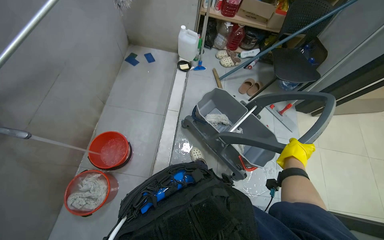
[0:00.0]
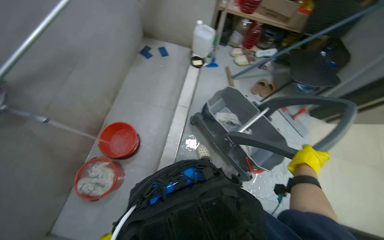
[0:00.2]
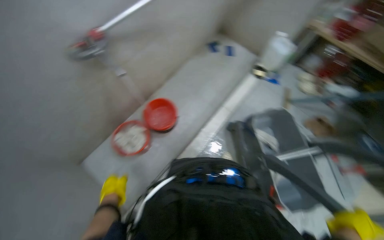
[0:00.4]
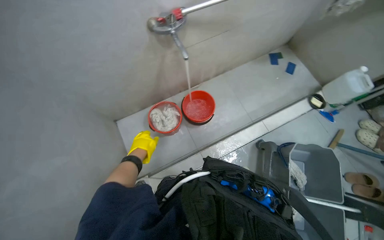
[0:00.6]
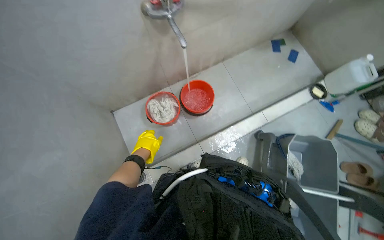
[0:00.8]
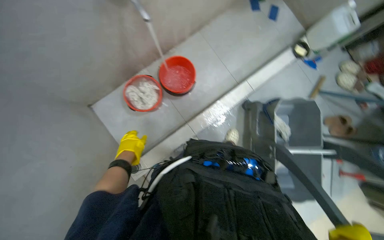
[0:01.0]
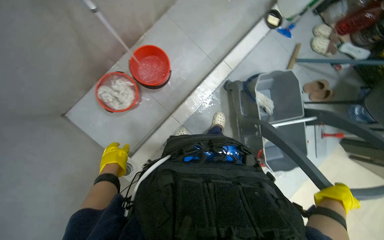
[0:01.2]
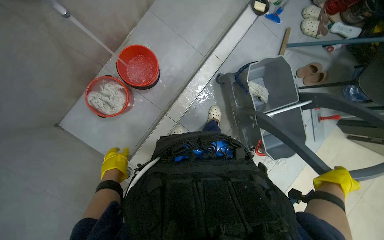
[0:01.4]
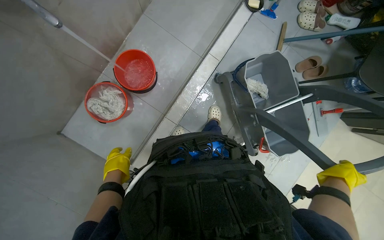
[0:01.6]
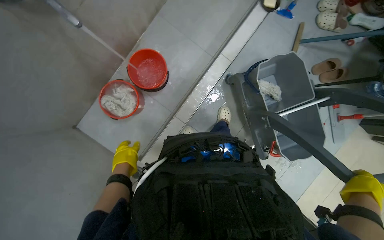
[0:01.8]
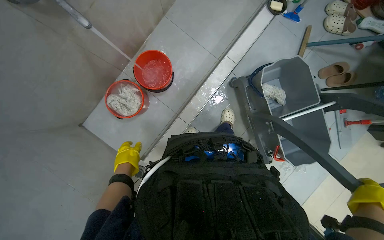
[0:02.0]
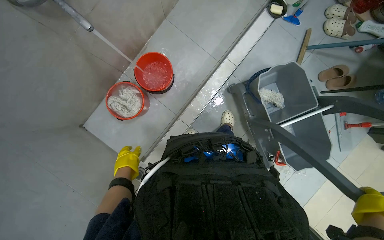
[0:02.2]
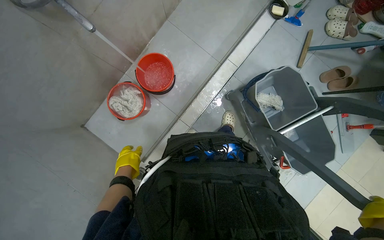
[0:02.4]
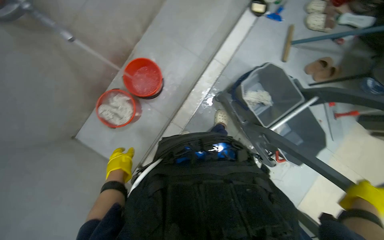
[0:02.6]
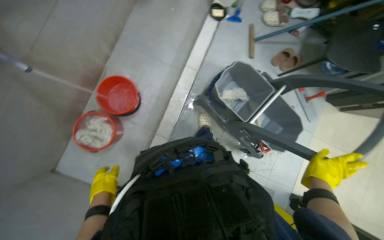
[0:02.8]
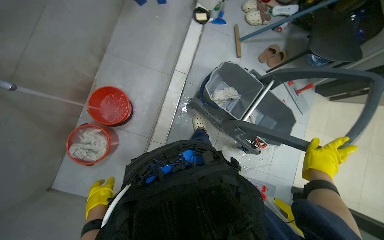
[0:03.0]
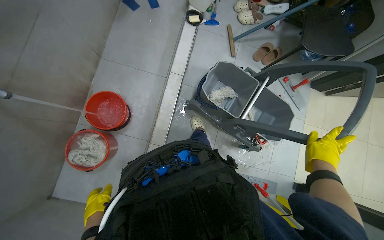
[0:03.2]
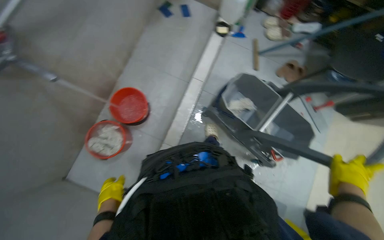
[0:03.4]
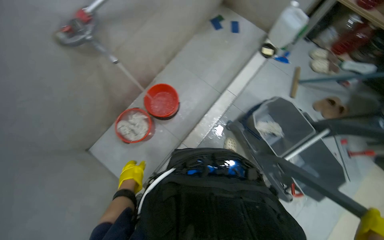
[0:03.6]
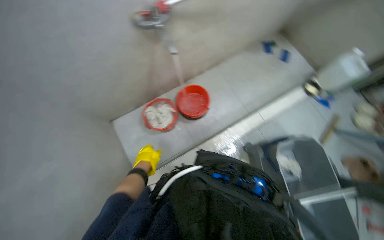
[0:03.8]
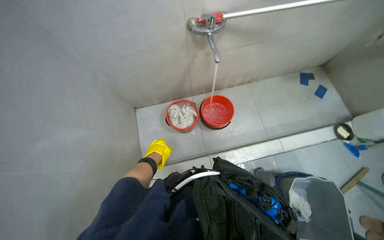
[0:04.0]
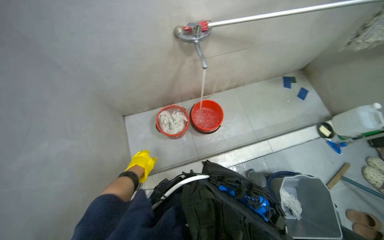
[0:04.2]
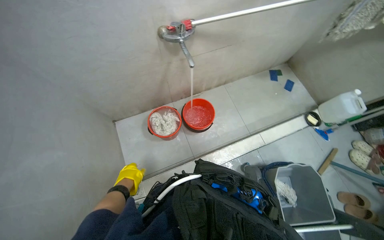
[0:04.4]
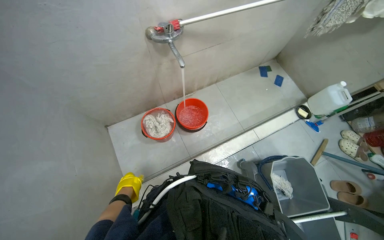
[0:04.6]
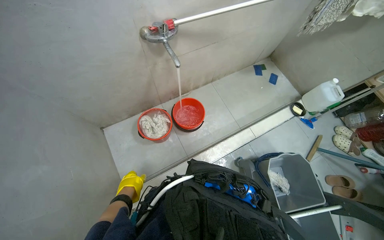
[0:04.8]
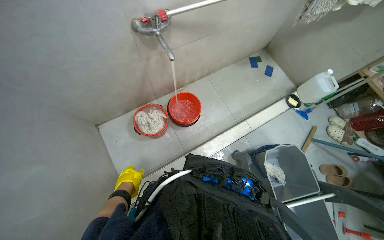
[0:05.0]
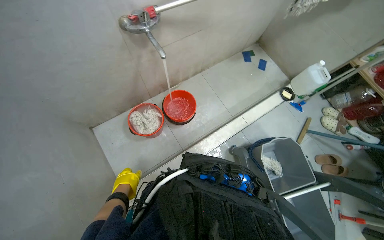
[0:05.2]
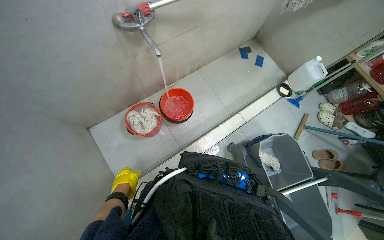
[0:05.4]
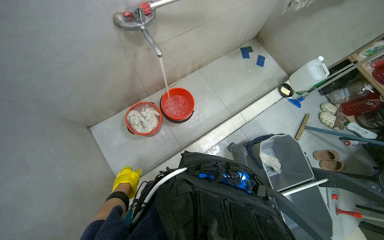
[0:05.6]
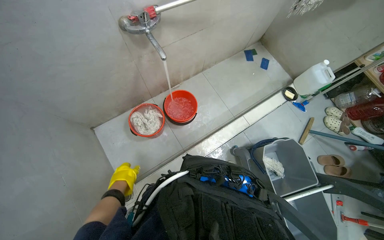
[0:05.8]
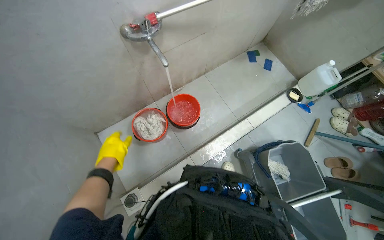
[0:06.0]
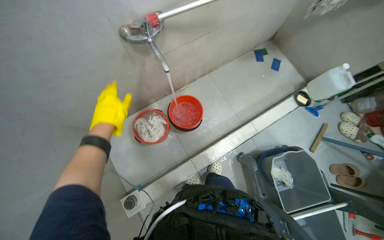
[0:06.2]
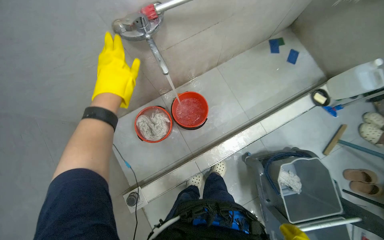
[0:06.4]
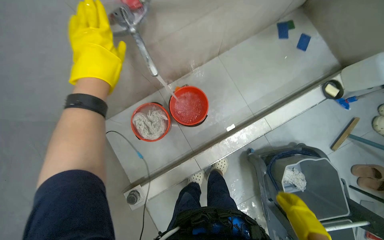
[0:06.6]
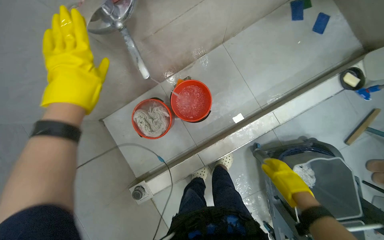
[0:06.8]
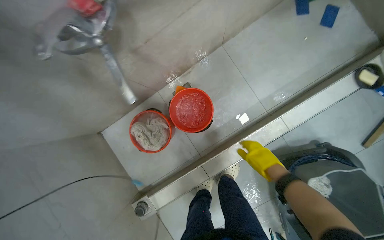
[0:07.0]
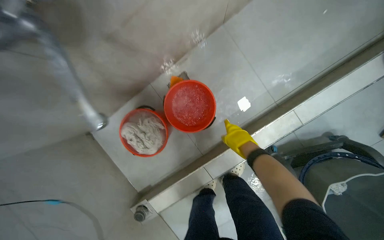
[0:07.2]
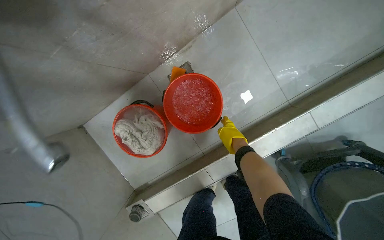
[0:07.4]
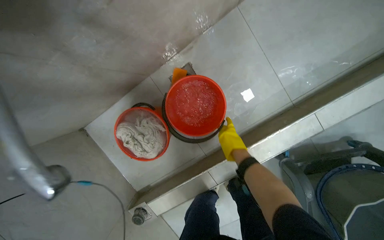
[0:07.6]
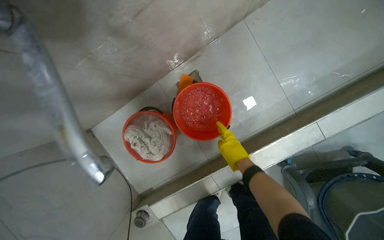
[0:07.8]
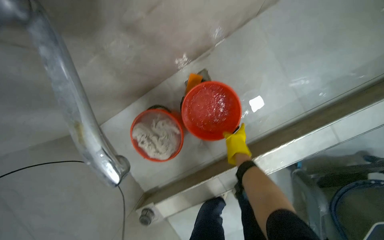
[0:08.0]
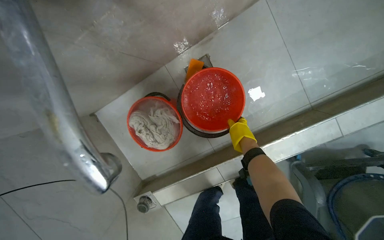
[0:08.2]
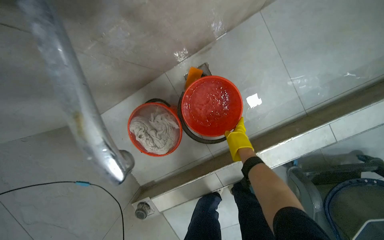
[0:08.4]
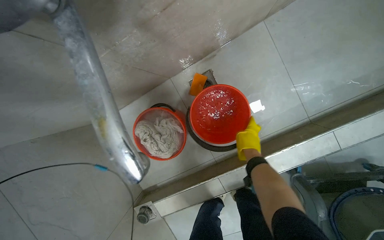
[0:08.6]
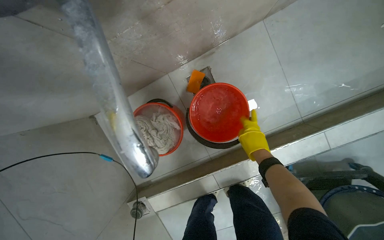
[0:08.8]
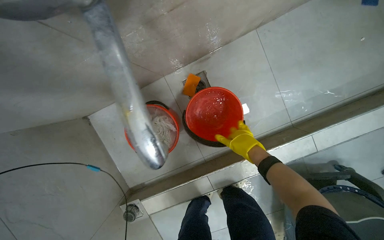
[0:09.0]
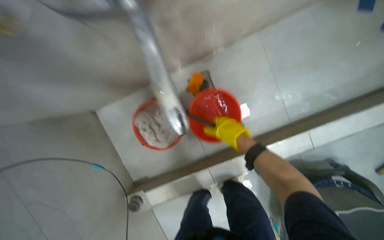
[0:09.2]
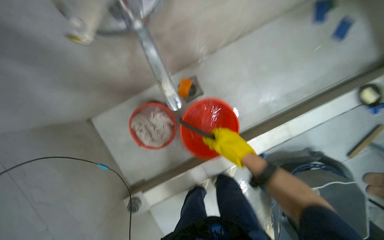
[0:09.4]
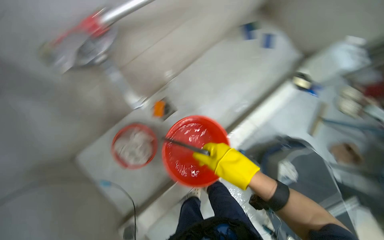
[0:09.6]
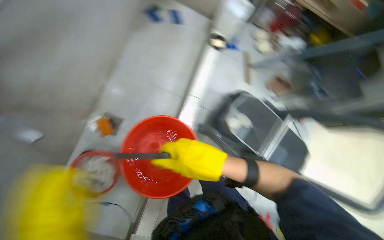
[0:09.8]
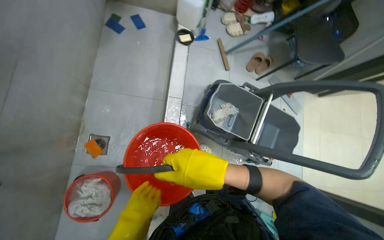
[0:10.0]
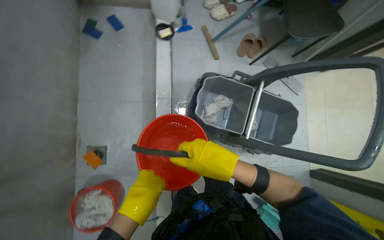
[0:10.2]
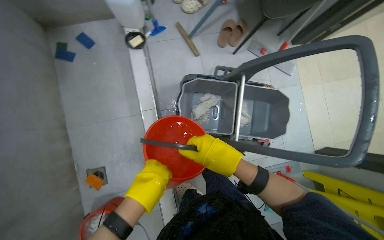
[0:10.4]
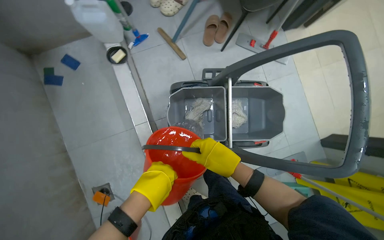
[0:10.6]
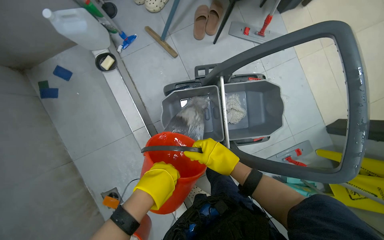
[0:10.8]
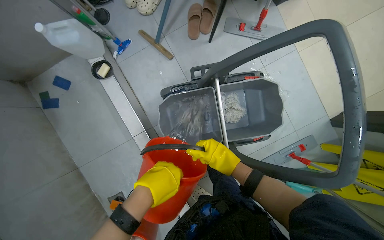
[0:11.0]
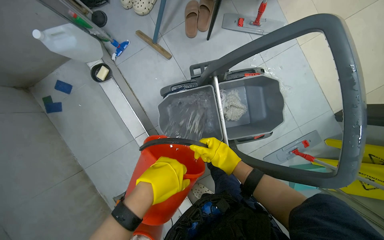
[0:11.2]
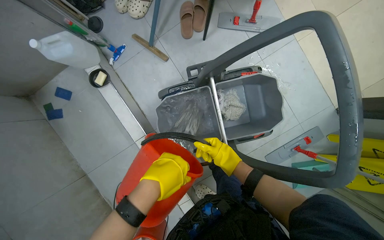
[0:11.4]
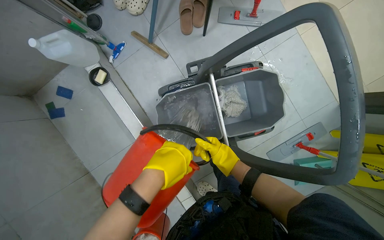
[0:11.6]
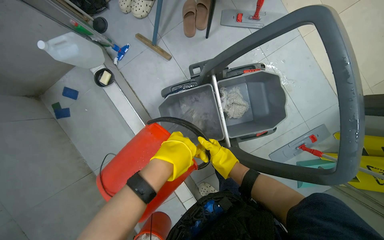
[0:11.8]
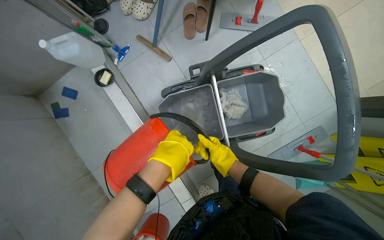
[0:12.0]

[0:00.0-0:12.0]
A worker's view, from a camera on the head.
Job: preparing cleaning supplies.
The whole recording: Filling buckets and rinsing cleaning items. The worker fills multiple buckets with water and rinses various cleaning cloths and mop heads under a faucet.
0:00.0 to 0:01.6: The wearer's head swings some 25 degrees to the left. The view tips downward by some 25 degrees.
0:03.0 to 0:04.4: The wearer's head swings approximately 50 degrees to the left. The view tips upward by roughly 15 degrees.
0:04.4 to 0:06.0: The left hand shifts roughly 15 cm up the picture.
0:06.0 to 0:07.6: The wearer moves approximately 70 cm. The wearer looks some 30 degrees further downward.
0:09.0 to 0:10.4: The wearer moves some 70 cm. Everything in view rotates approximately 60 degrees counterclockwise.
0:10.4 to 0:12.0: The right hand goes about 10 cm farther from the camera.

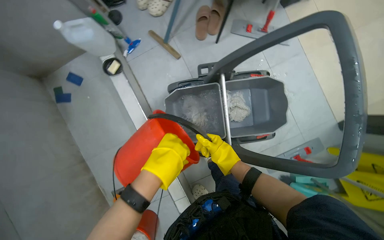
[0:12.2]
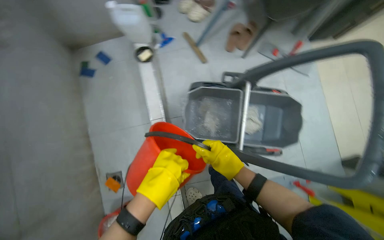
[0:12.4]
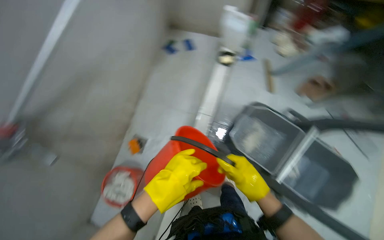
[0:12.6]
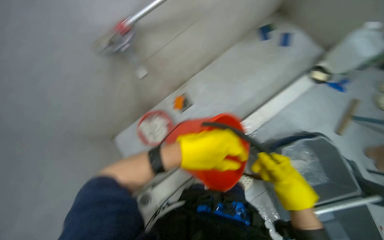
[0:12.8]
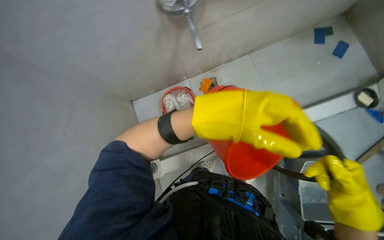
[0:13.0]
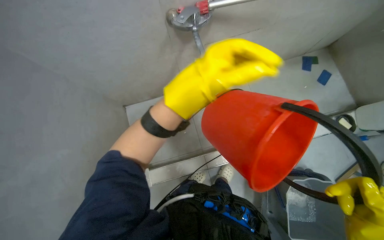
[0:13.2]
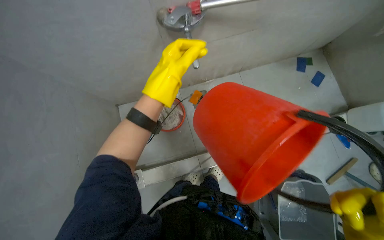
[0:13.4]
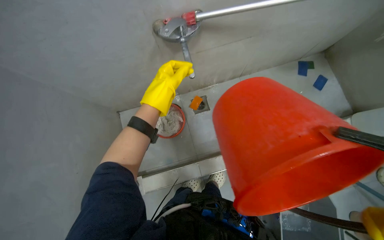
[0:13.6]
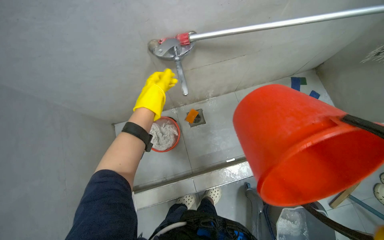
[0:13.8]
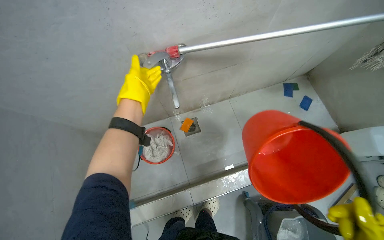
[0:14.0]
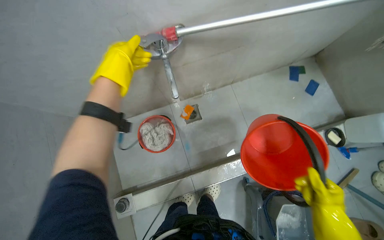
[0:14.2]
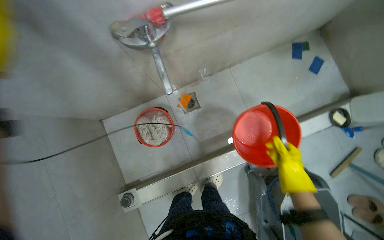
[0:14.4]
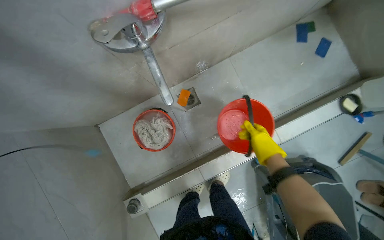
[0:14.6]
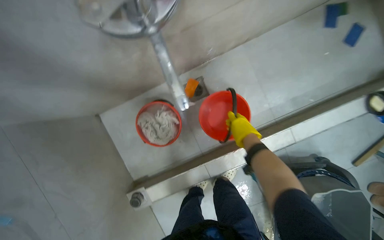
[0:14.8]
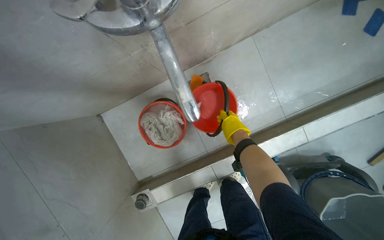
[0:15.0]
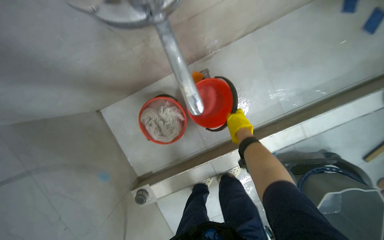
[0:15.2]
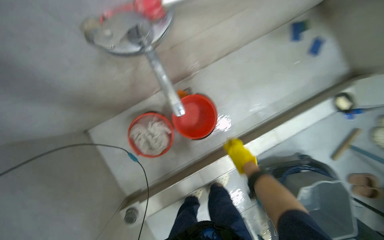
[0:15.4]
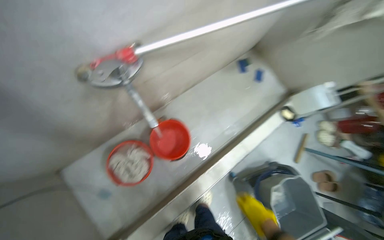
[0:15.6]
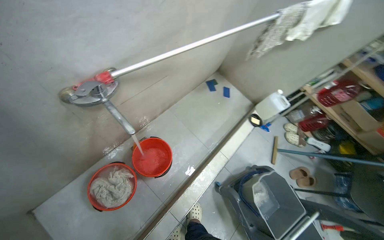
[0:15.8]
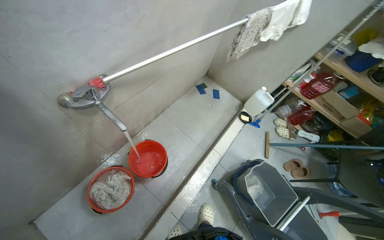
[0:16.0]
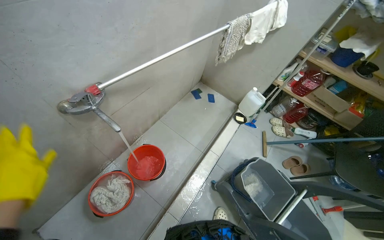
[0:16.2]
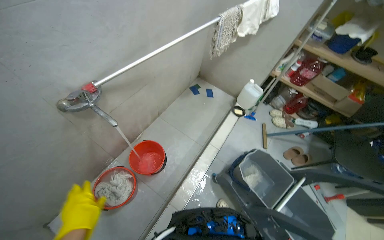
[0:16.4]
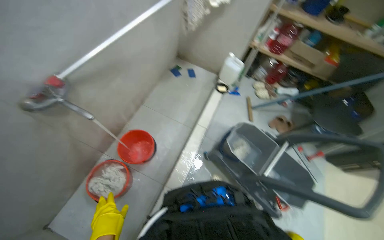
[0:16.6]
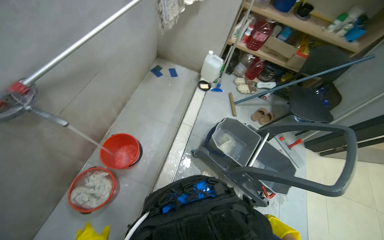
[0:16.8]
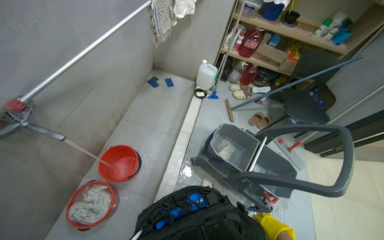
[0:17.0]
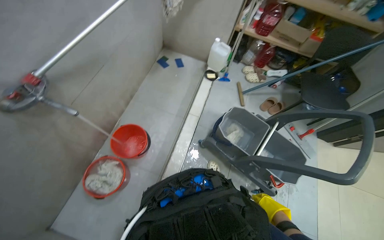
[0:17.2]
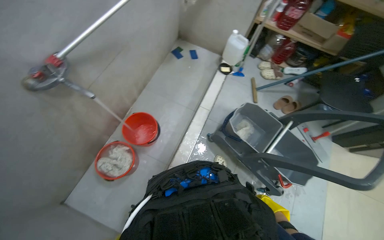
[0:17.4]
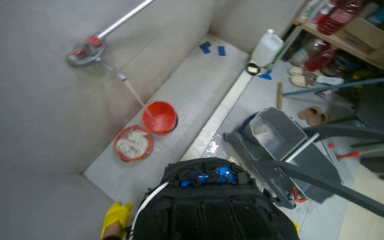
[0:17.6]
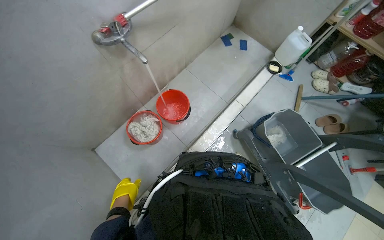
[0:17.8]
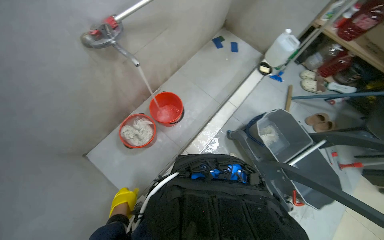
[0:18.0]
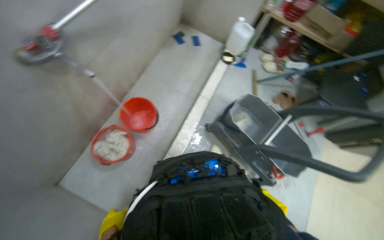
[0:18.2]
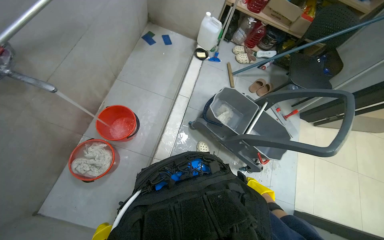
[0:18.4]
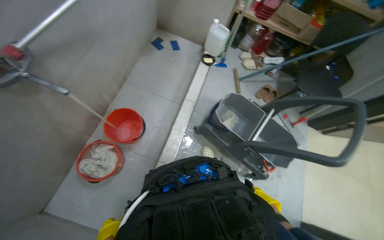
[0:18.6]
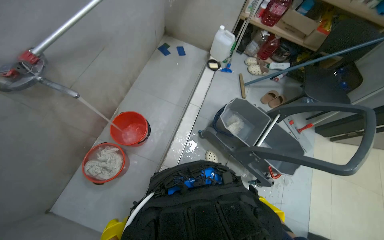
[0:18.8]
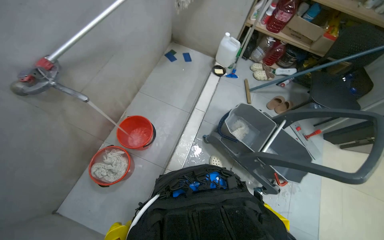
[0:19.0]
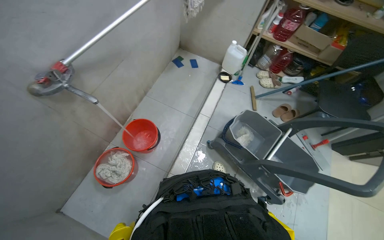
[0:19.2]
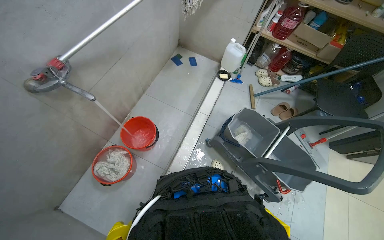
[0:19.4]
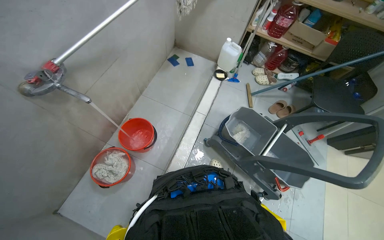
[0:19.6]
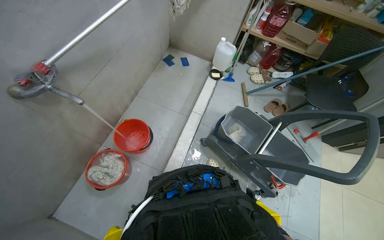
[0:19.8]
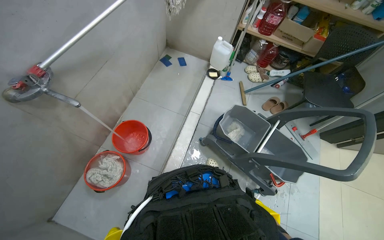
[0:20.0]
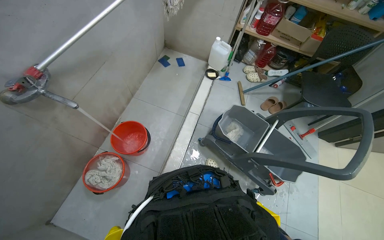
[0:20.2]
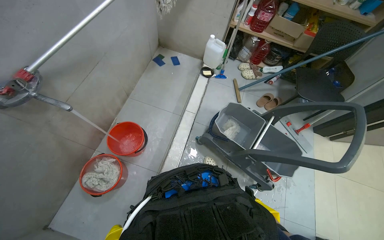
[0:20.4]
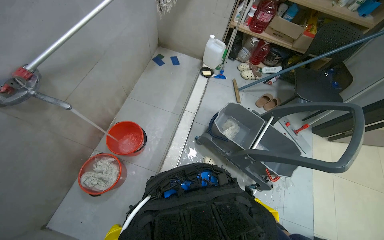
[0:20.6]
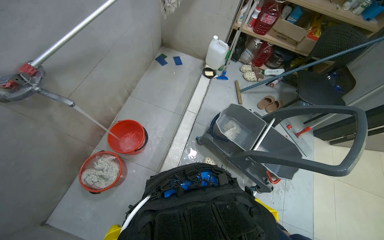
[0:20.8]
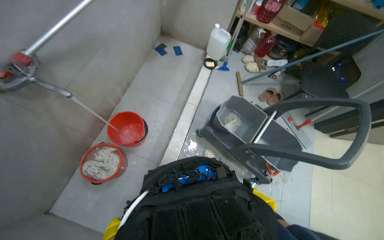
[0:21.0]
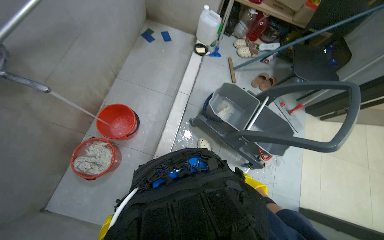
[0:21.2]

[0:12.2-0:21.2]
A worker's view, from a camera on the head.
Job: preparing cleaning supplies.
The whole recording: Filling buckets and rinsing cleaning items. The worker fills multiple buckets with water and rinses various cleaning cloths and mop heads under a faucet.
0:12.2 to 0:13.8: The camera is carried some 50 cm. Everything in view rotates approximately 70 degrees clockwise.
0:13.8 to 0:15.2: The wearer moves approximately 40 cm. The view tilts roughly 25 degrees downward.
0:15.2 to 0:16.6: The wearer moves approximately 60 cm. The wearer looks some 45 degrees further to the right. The view tilts some 30 degrees upward.
